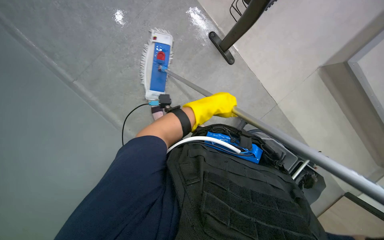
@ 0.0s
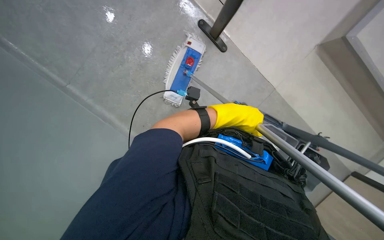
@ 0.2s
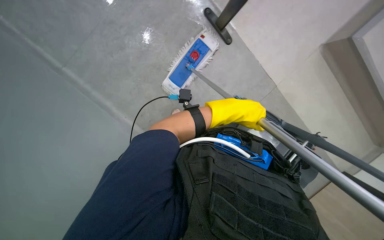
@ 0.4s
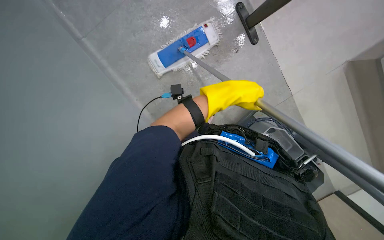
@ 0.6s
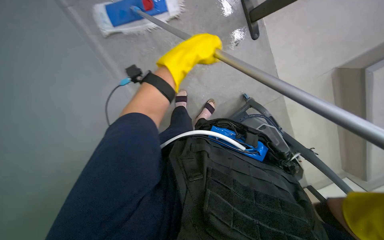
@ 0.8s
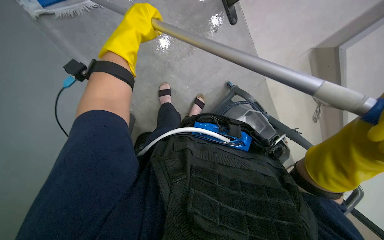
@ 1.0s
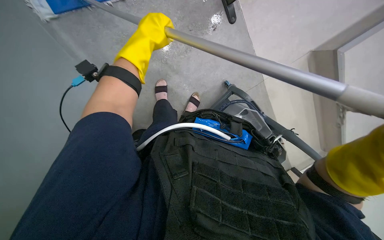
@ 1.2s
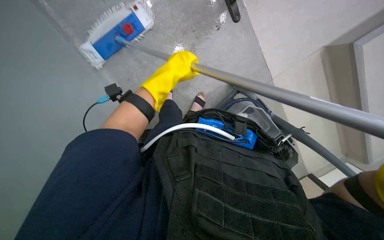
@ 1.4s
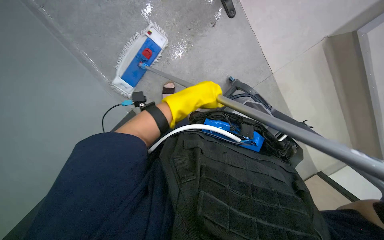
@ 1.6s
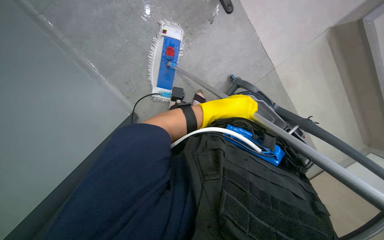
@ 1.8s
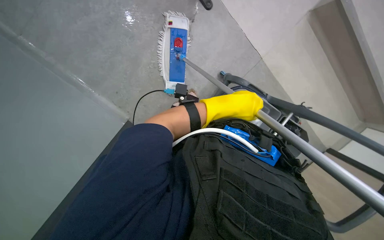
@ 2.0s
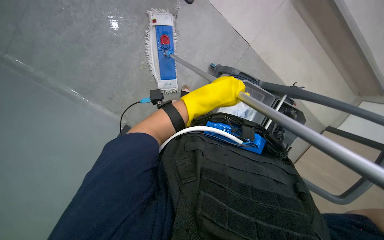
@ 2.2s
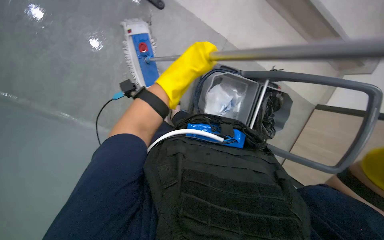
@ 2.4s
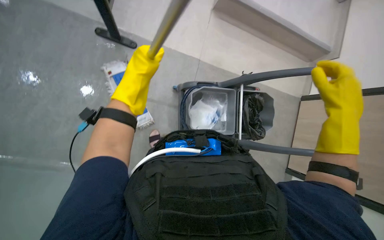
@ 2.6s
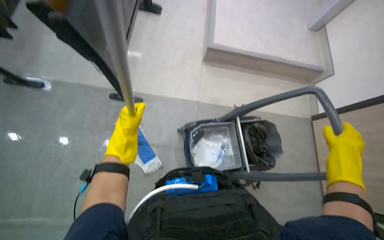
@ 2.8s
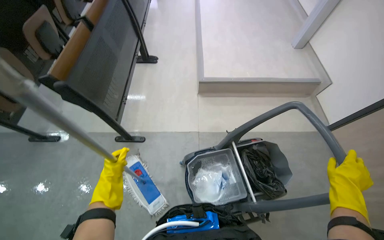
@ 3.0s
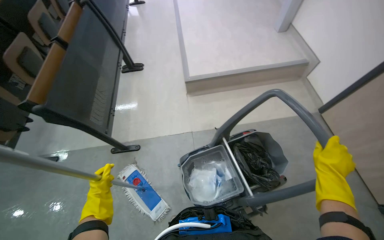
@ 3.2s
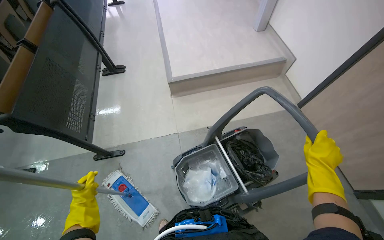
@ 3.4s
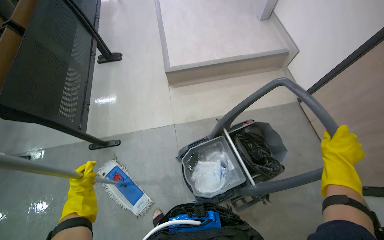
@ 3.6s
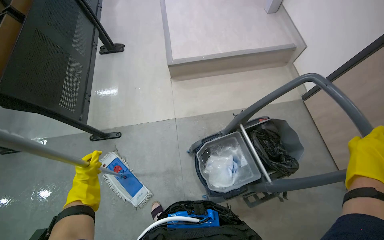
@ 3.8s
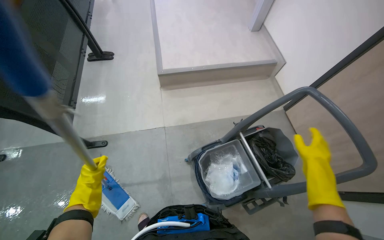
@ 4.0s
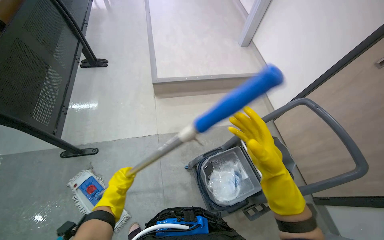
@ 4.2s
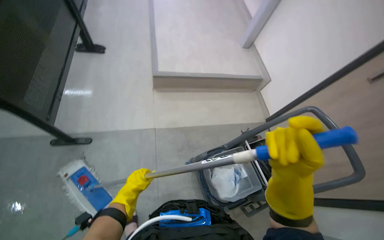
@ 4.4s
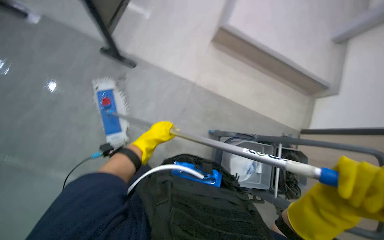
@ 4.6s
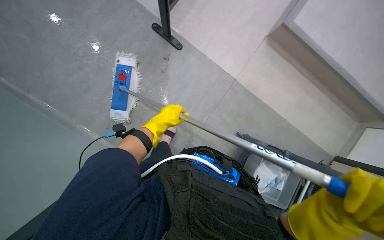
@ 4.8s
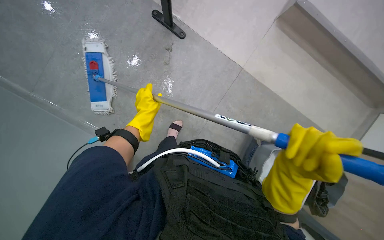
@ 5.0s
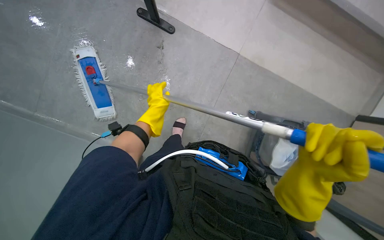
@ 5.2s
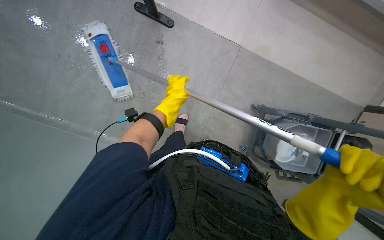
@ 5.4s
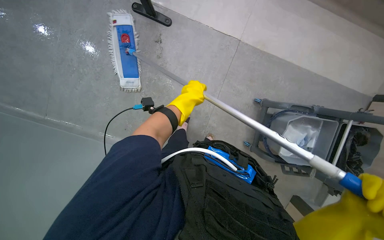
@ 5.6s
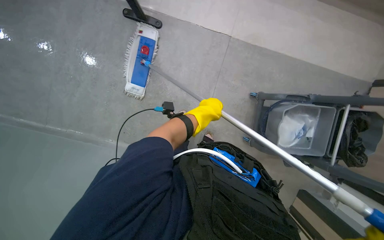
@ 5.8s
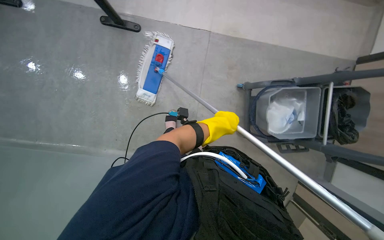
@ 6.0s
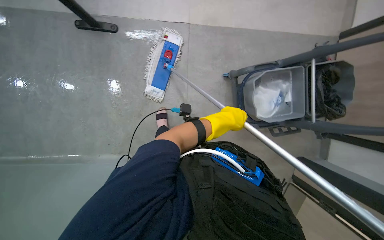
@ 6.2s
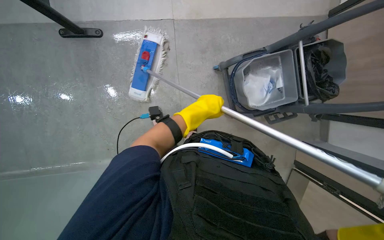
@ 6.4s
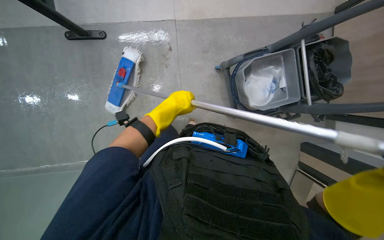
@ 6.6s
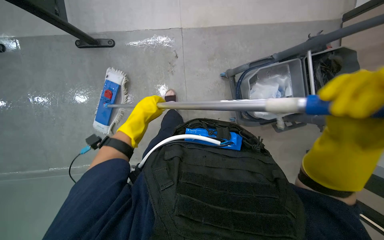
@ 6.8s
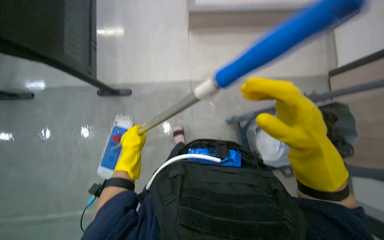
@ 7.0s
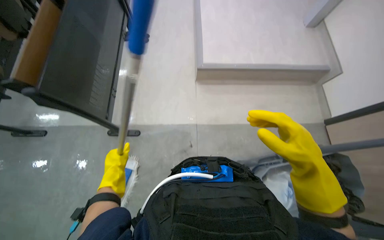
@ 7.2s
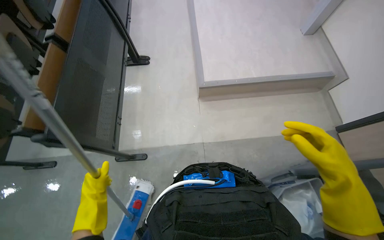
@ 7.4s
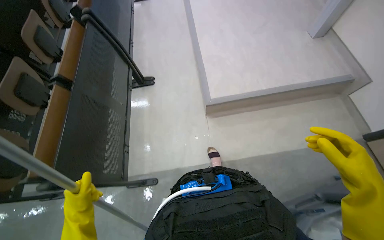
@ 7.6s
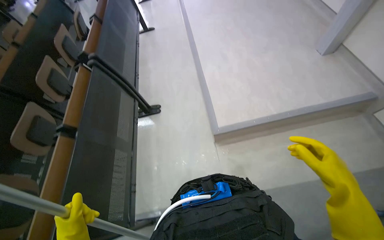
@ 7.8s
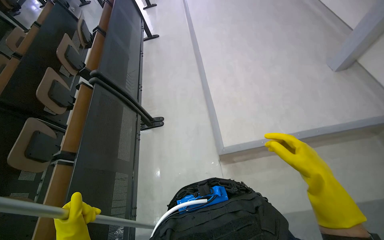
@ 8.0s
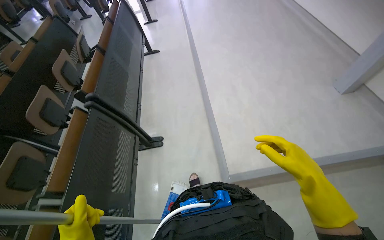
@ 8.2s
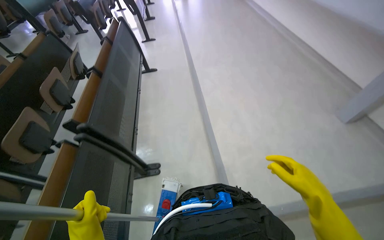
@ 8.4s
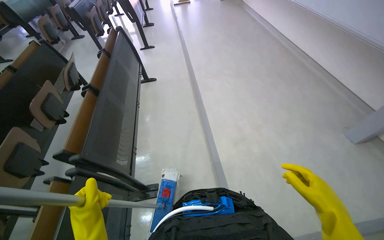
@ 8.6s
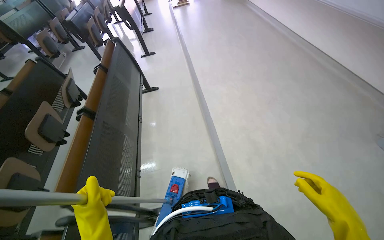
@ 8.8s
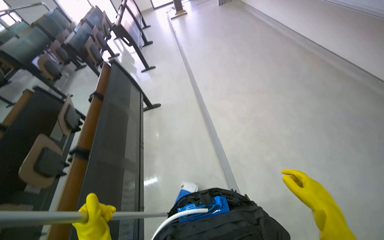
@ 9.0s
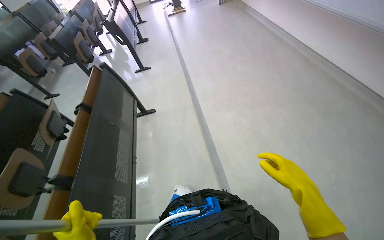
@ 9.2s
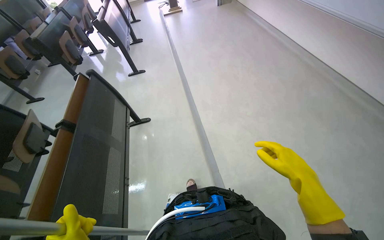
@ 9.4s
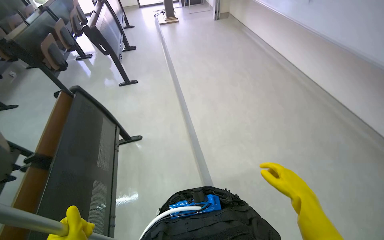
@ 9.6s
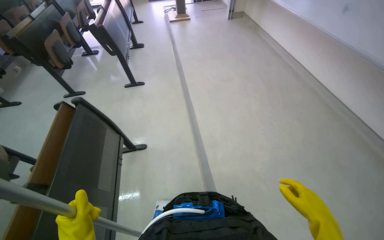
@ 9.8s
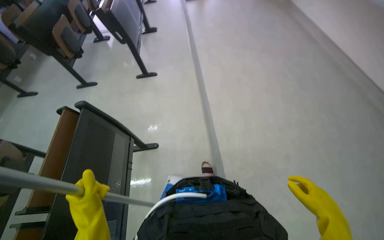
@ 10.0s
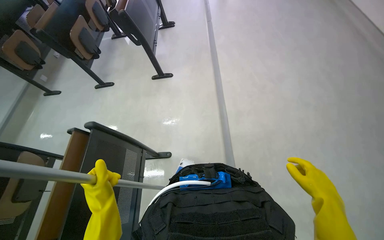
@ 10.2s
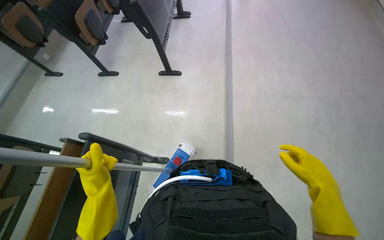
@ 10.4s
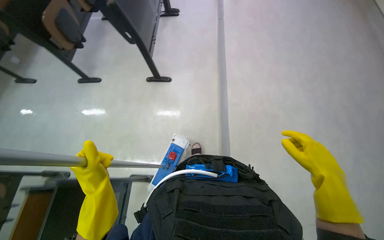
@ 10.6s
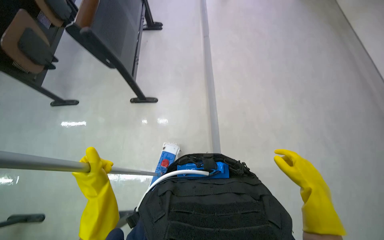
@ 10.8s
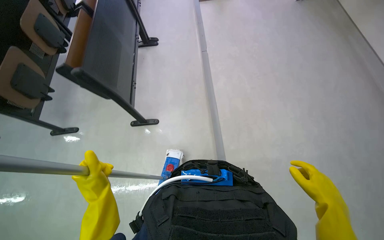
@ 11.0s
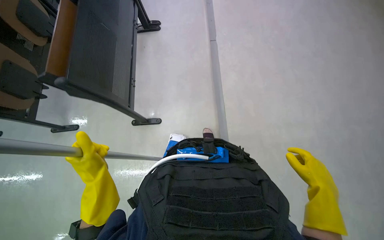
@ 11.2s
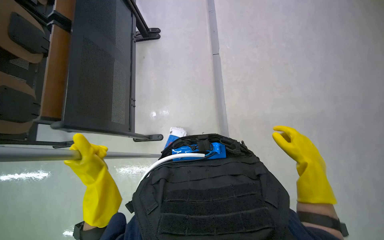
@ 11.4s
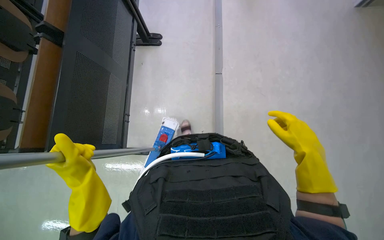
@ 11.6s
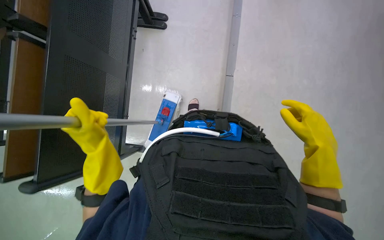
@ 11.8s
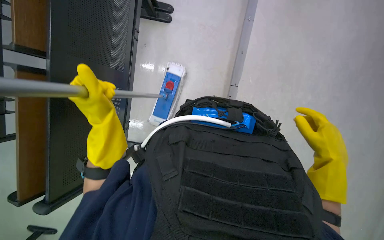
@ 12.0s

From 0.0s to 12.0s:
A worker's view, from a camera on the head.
Job: mopping floor.
The whole recording: Mopping floor with flat mop. The worker mops the floor with a flat mop, periodically cleaning the mop head in a bucket.
From 0.0s to 1.6s: The camera is aimed approximately 20 degrees further to the right. The wearer looks approximately 25 degrees further downward. The left hand moves some 10 cm to the left and comes back.
From 1.6s to 3.0s: The camera pitches upward, by approximately 30 degrees. The scene rotates counterclockwise by some 55 degrees.
From 3.0s to 4.4s: The view pans to the right by roughly 20 degrees. The left hand is displaced farther from the camera by roughly 35 cm. Meanwhile the right hand moves to the left, approximately 40 cm.
From 4.4s to 6.0s: The camera is aimed approximately 15 degrees further to the left. The view tips downward by about 20 degrees.
From 6.0s to 7.6s: The wearer looks approximately 35 degrees further upward.
From 7.6s to 9.0s: The camera travels some 1 m. The camera pitches upward, by about 15 degrees.
From 9.0s to 10.4s: The camera travels about 1.5 m.
From 10.4s to 12.0s: The right hand goes roughly 10 cm up the picture. Meanwhile the left hand shifts roughly 30 cm up the picture.

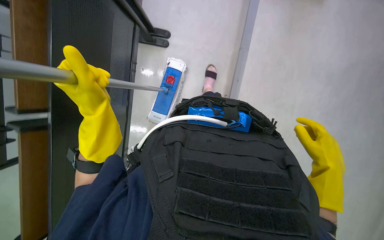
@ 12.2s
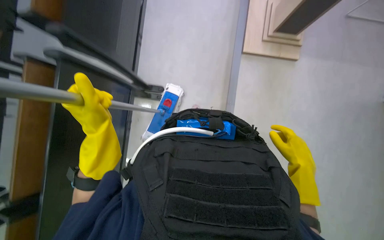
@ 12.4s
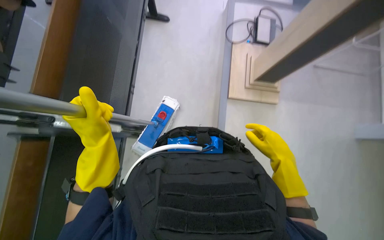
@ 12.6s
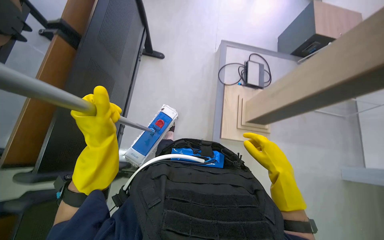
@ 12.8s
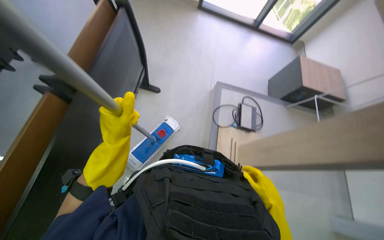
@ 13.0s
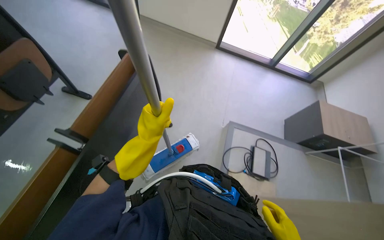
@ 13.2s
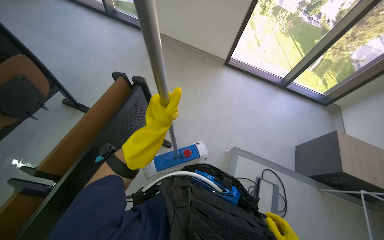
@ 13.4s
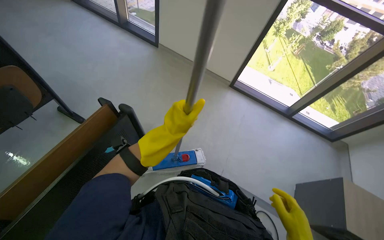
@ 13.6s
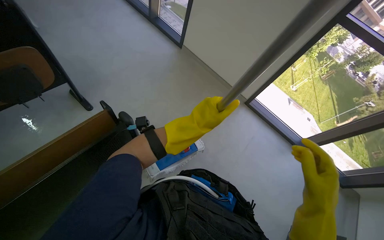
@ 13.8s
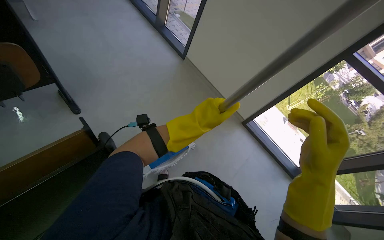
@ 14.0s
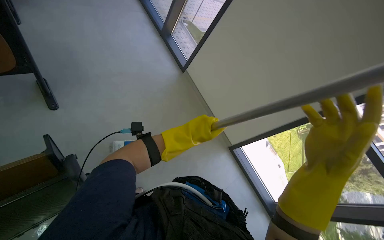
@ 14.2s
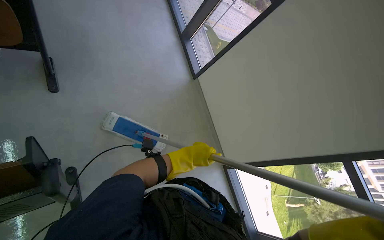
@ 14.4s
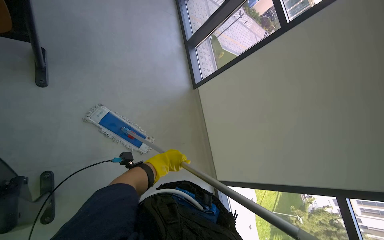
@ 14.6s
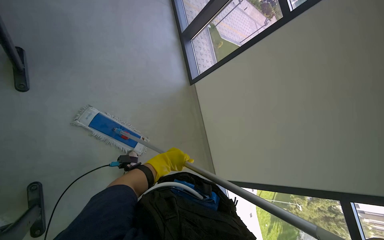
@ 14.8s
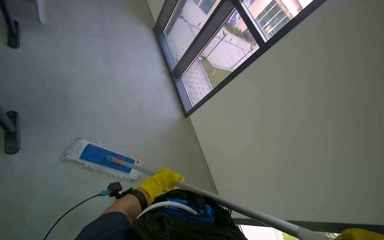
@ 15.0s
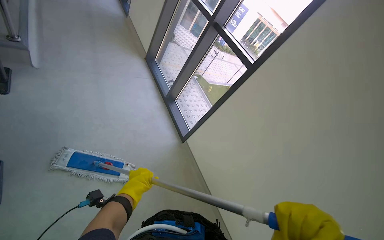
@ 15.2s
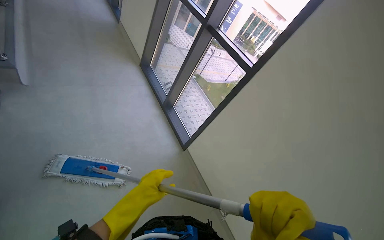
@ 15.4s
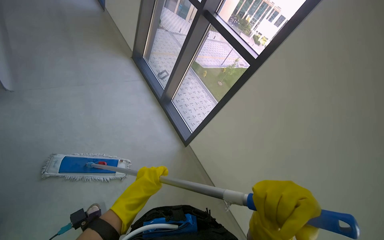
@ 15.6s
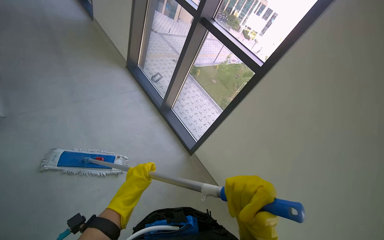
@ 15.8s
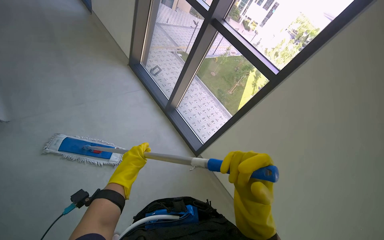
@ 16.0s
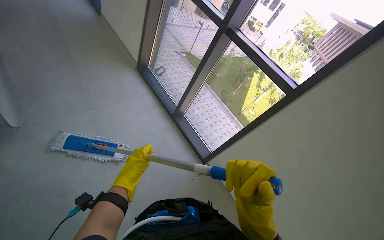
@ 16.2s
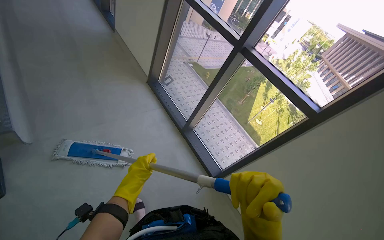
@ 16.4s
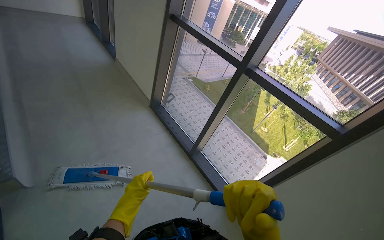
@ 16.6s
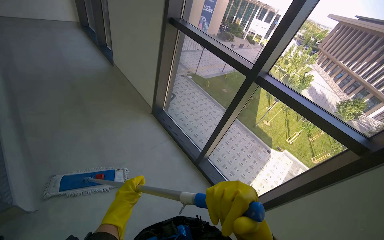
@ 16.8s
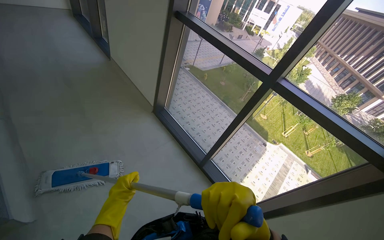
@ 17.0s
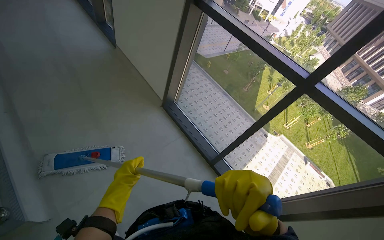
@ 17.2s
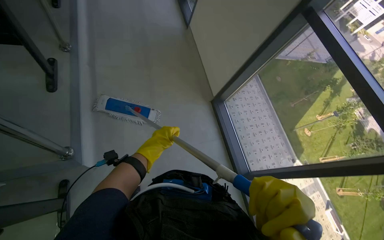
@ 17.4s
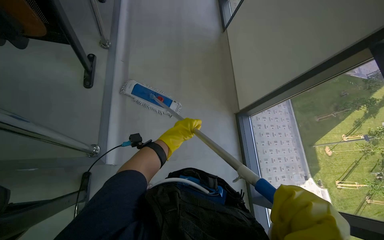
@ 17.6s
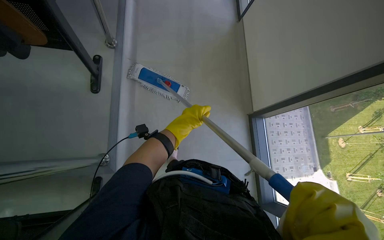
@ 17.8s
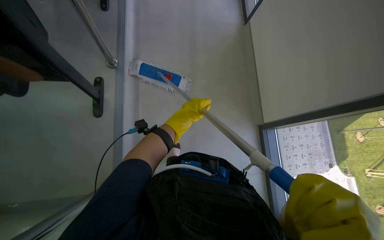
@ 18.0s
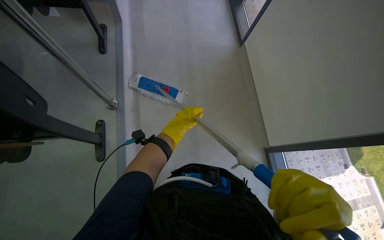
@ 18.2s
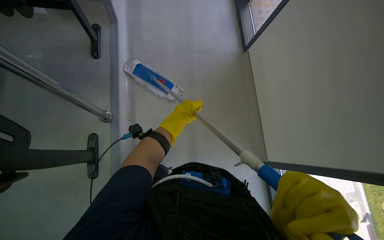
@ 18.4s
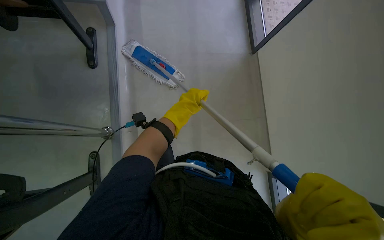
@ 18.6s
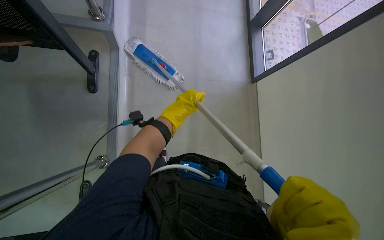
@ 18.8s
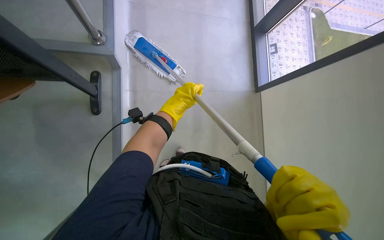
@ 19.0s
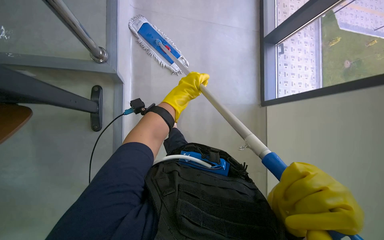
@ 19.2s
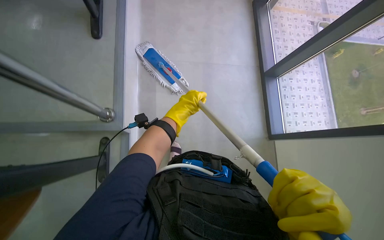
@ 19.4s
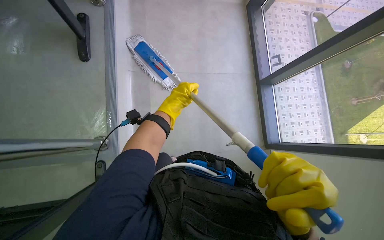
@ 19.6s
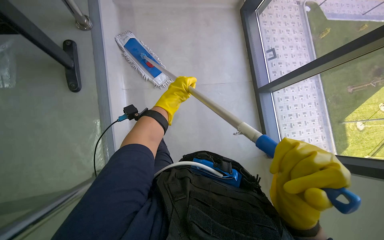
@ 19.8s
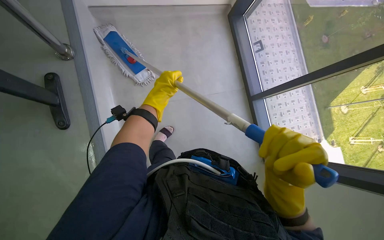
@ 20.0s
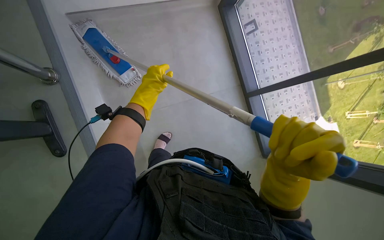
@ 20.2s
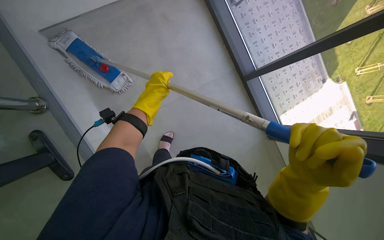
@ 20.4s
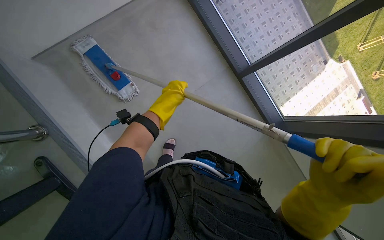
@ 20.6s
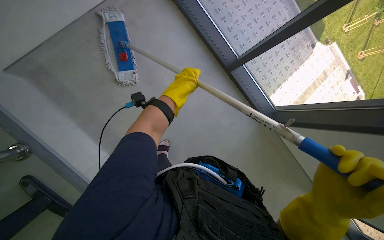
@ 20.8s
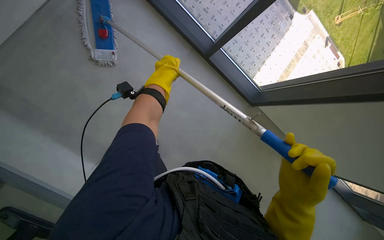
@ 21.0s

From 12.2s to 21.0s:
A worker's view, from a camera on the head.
Job: mopping floor.
The whole recording: Mopping floor with flat mop. The worker mops the floor with a flat mop, periodically cleaning the mop head in a bucket.
From 12.2s to 13.6s: The view tilts approximately 50 degrees upward.
From 13.6s to 15.2s: The camera travels roughly 60 cm. The view tilts approximately 15 degrees upward. The scene turns roughly 45 degrees clockwise in the picture.
From 16.6s to 18.0s: The head rotates some 40 degrees to the left. The wearer looks roughly 20 degrees further downward.
From 19.6s to 21.0s: The head turns to the right by about 45 degrees. The view tips downward by about 20 degrees.
